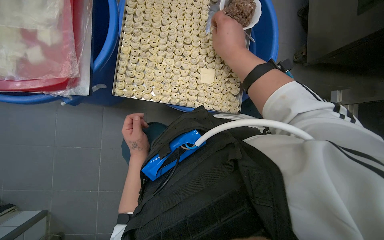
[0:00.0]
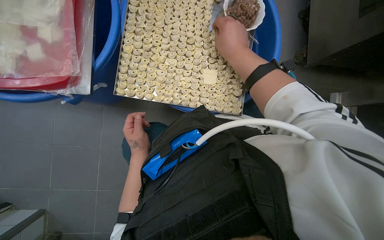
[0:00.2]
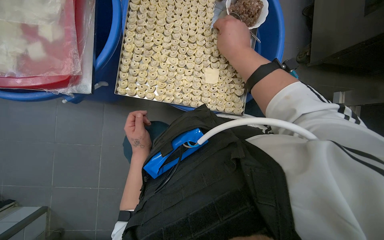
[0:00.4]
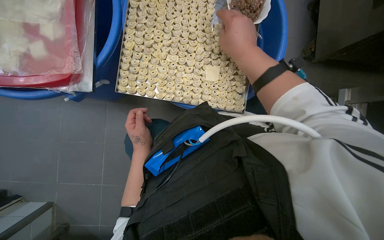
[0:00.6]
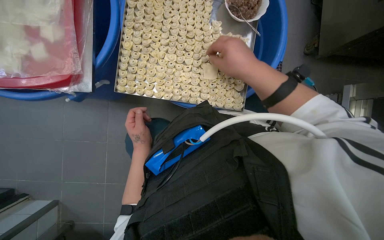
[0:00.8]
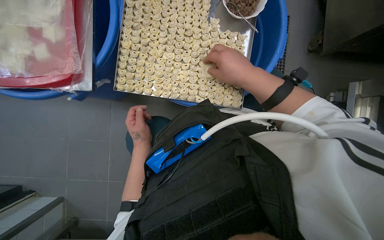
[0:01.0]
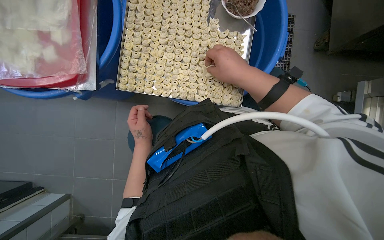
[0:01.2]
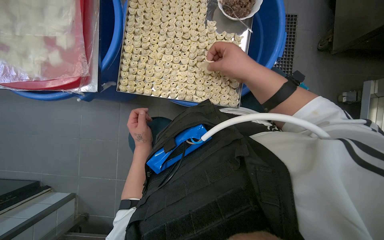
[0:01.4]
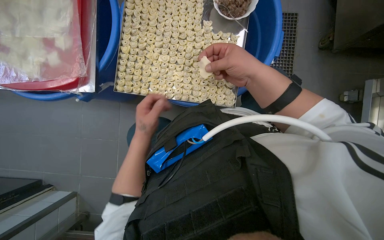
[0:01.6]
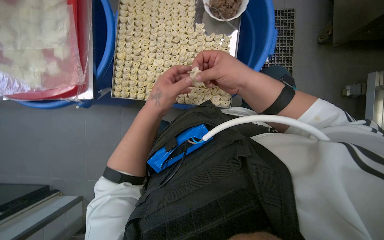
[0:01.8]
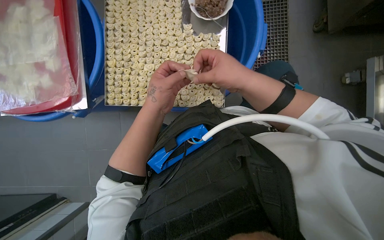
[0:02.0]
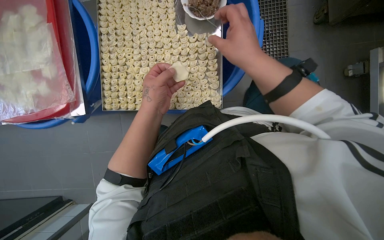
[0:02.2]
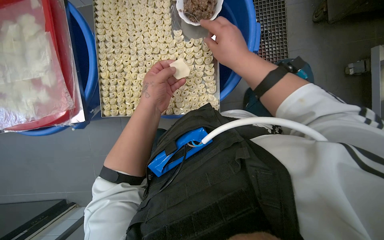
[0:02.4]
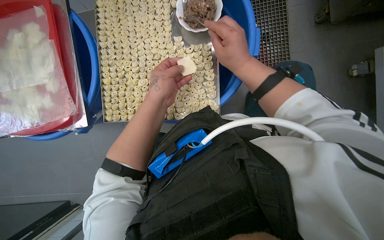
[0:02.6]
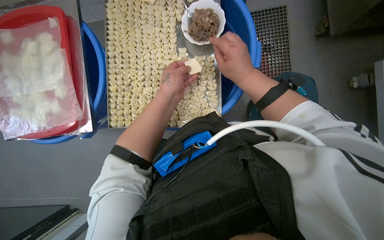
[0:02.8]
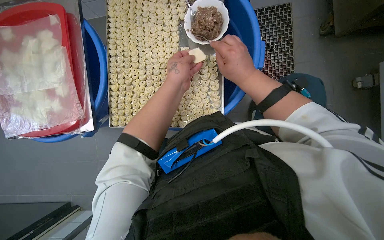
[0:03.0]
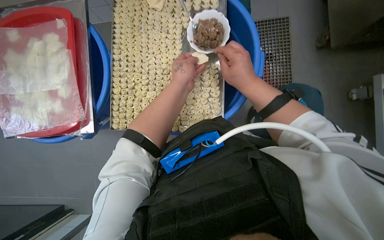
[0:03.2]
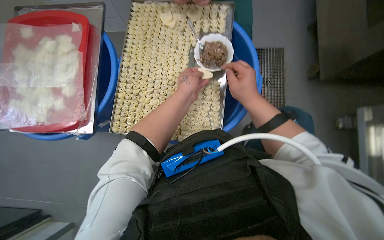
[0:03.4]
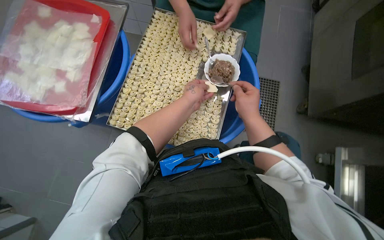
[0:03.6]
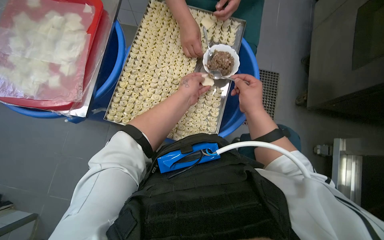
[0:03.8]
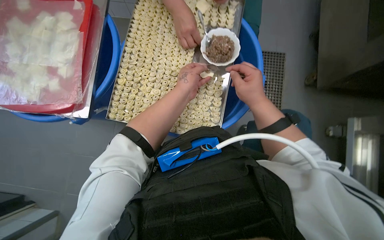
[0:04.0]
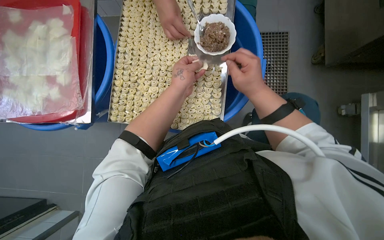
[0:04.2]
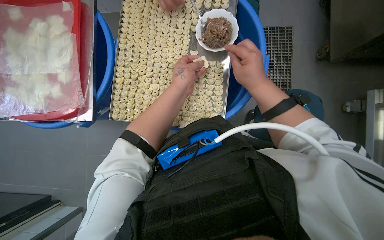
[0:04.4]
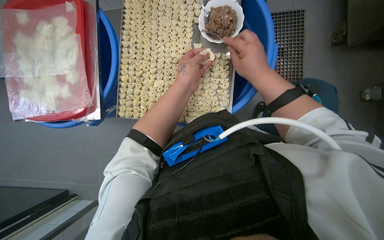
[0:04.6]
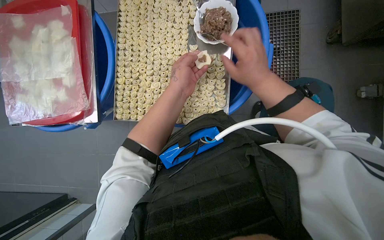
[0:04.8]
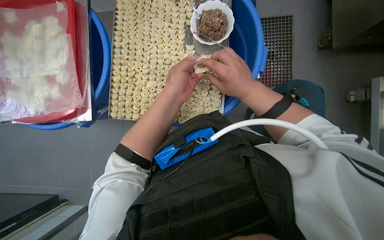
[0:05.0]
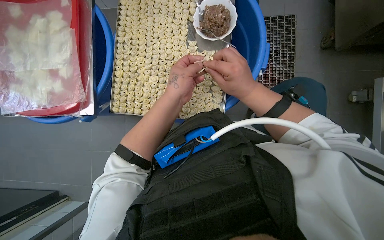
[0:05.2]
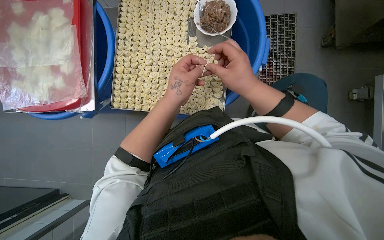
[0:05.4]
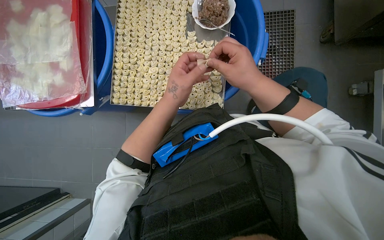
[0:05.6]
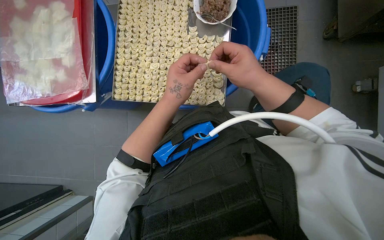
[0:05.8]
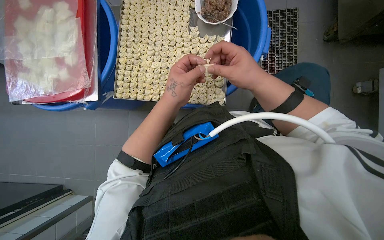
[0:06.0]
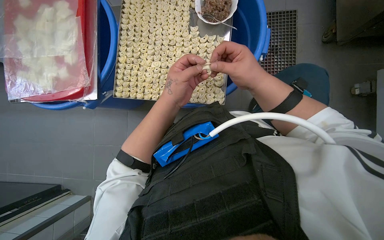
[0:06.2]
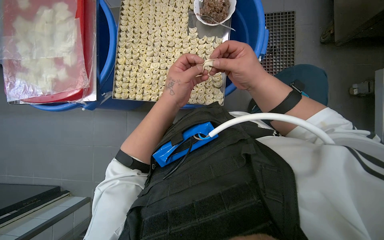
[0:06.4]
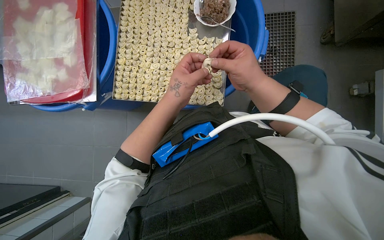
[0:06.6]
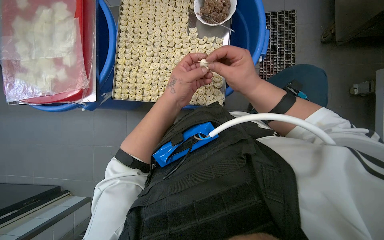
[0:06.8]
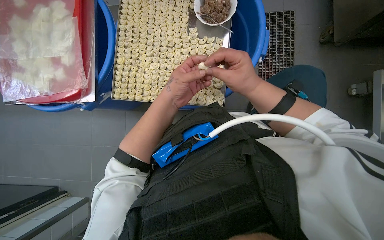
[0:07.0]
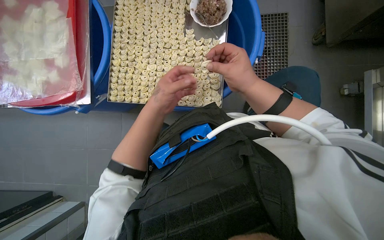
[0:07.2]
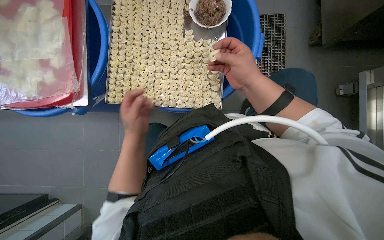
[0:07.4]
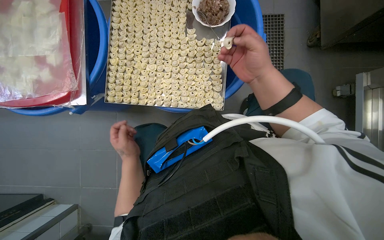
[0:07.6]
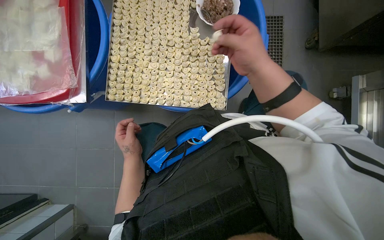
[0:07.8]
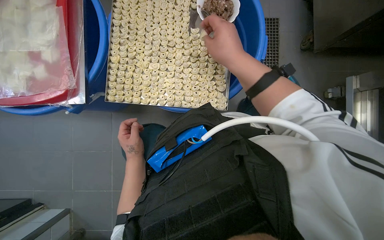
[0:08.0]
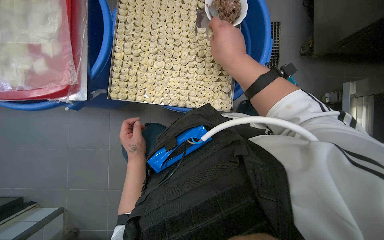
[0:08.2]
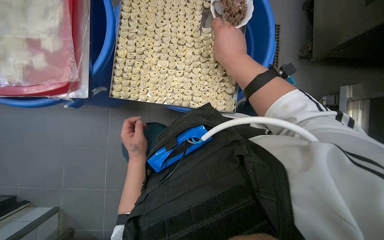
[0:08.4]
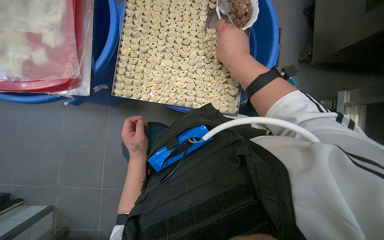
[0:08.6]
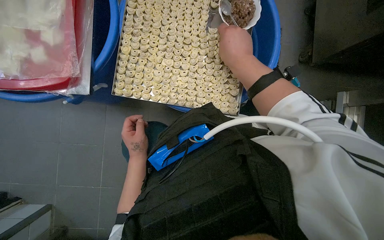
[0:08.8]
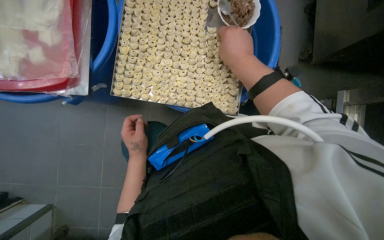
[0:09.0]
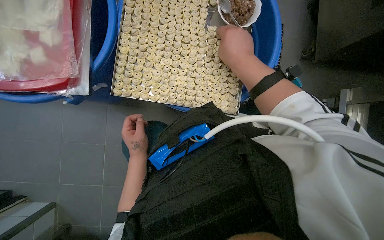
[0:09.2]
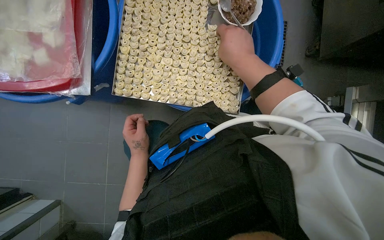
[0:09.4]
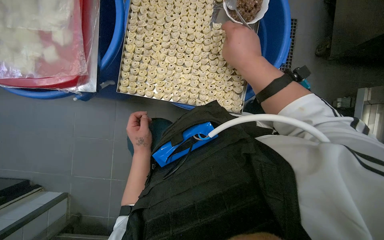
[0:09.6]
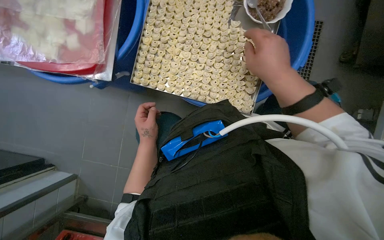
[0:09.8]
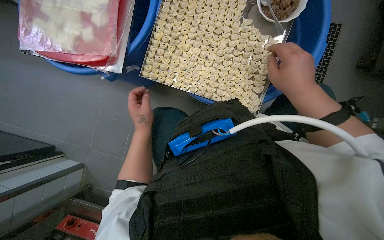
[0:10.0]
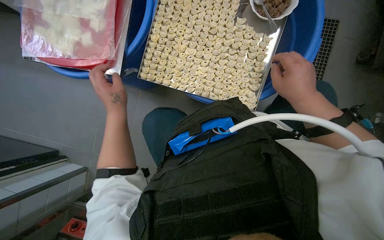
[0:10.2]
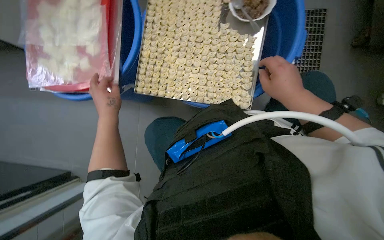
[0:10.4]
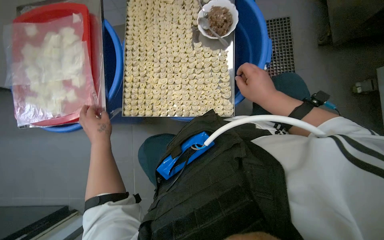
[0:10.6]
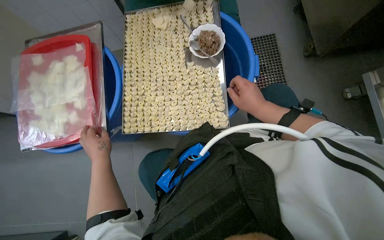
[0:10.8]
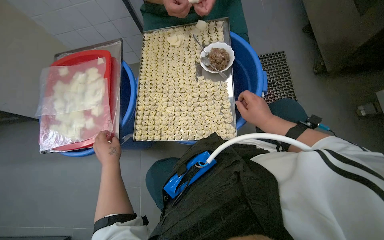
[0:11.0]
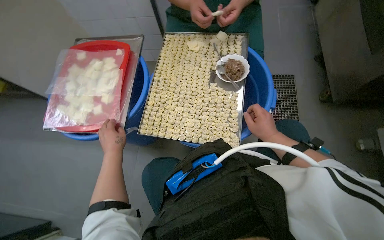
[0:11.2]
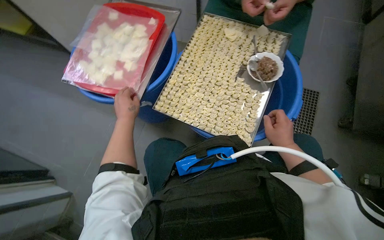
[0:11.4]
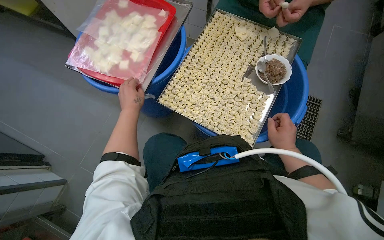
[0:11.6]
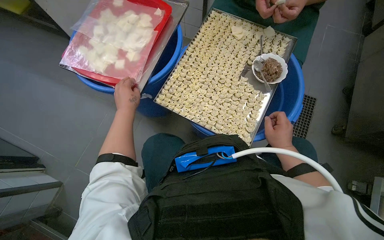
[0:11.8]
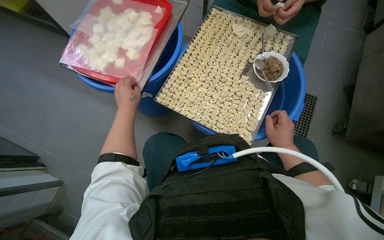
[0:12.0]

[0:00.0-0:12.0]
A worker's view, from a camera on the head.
Job: preparing food.
The whole recording: Making dumplings with meat filling. The worker picks up dough, fills it with meat, folds it, and places the finished dumpling on a tray.
0:01.6 to 0:03.0: The left hand goes roughly 30 cm up the picture, nearer to the camera and to the right.
0:06.0 to 0:07.6: The left hand heads farther from the camera, down the picture and to the left, covering some 25 cm.
0:07.6 to 0:09.0: The right hand shifts approximately 15 cm to the left.
0:09.0 to 0:10.4: The right hand heads to the right and down the picture, covering some 15 cm, while the left hand heads nearer to the camera, up the picture and to the left, covering some 20 cm.
0:10.4 to 0:12.0: The view tilts approximately 10 degrees upward.

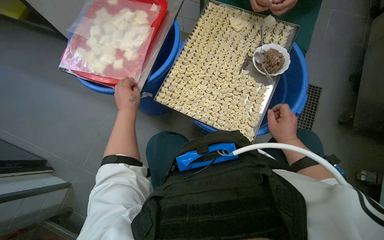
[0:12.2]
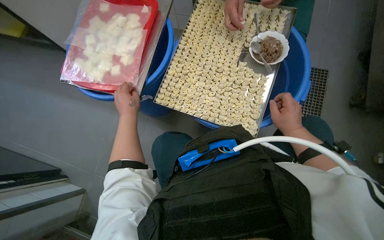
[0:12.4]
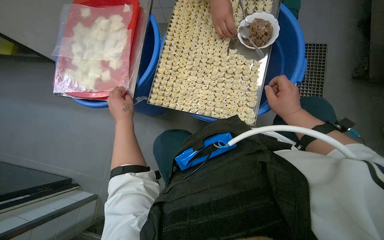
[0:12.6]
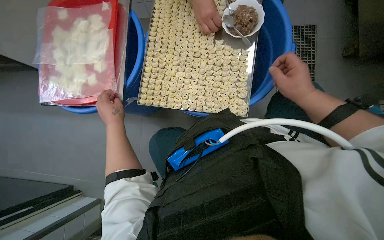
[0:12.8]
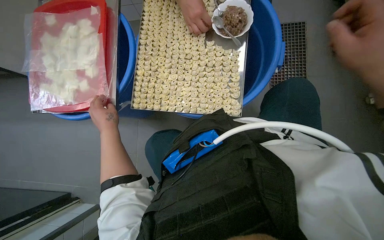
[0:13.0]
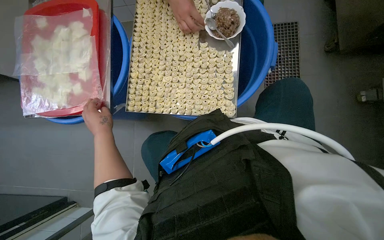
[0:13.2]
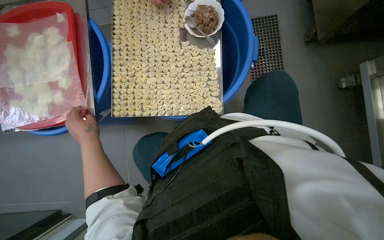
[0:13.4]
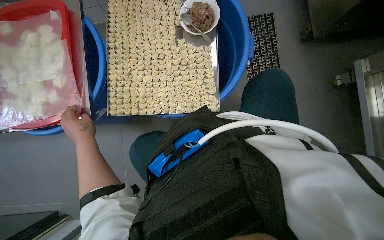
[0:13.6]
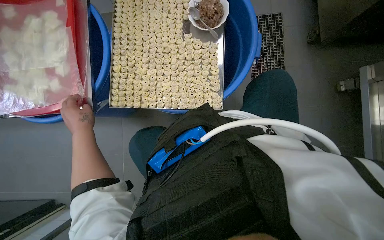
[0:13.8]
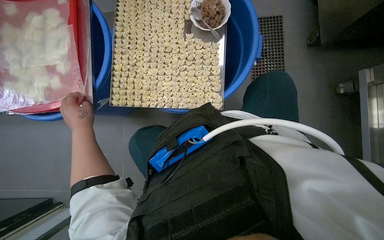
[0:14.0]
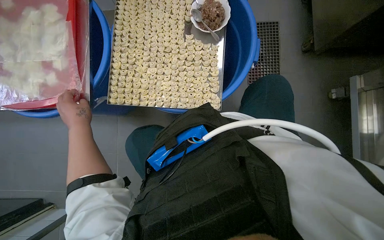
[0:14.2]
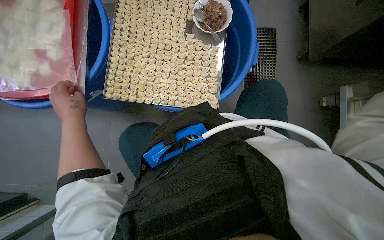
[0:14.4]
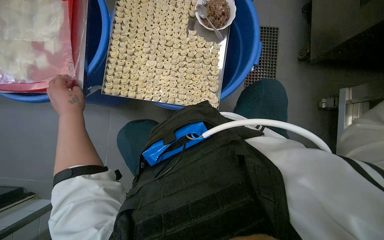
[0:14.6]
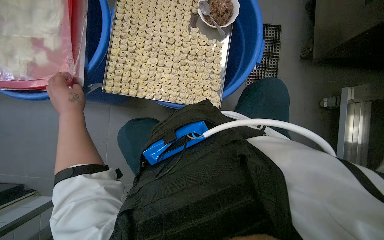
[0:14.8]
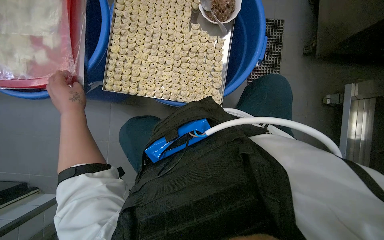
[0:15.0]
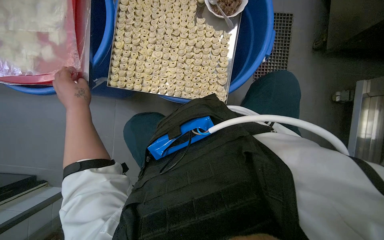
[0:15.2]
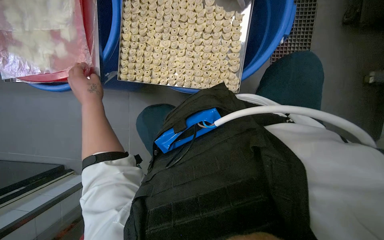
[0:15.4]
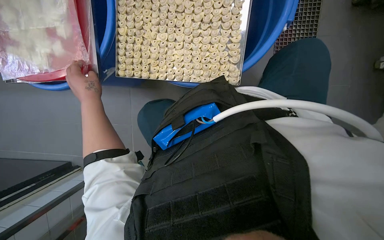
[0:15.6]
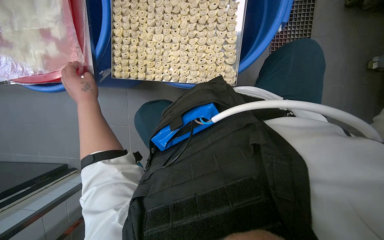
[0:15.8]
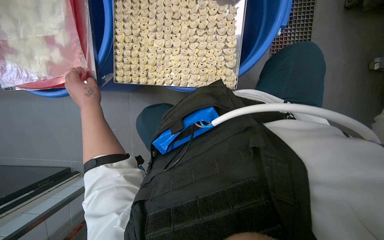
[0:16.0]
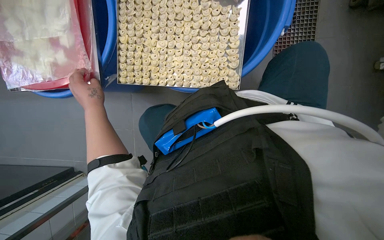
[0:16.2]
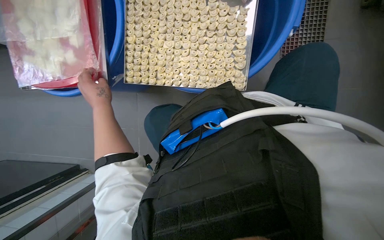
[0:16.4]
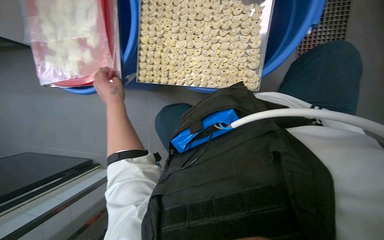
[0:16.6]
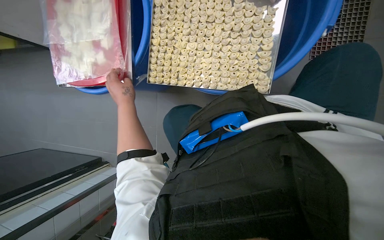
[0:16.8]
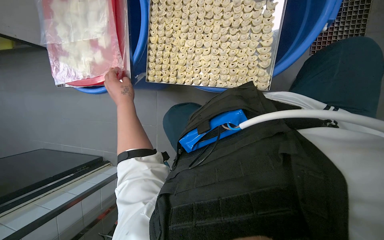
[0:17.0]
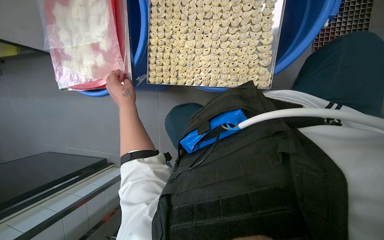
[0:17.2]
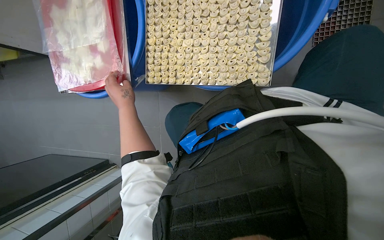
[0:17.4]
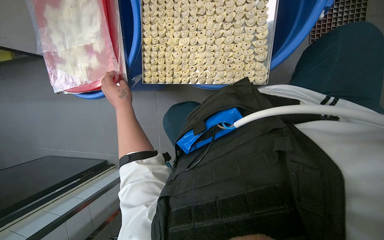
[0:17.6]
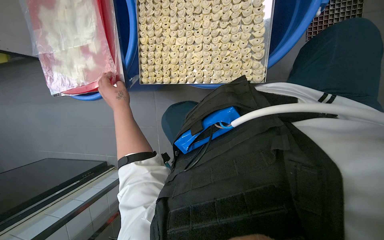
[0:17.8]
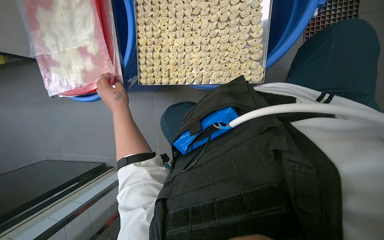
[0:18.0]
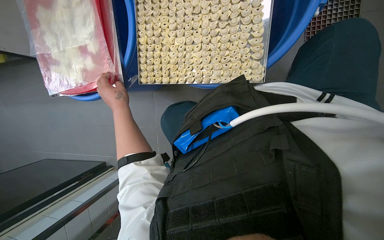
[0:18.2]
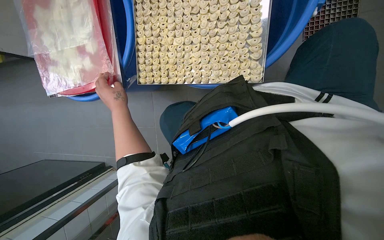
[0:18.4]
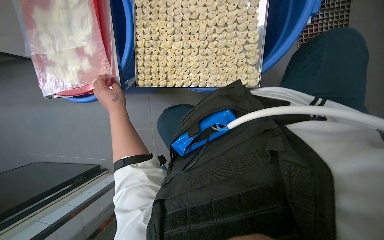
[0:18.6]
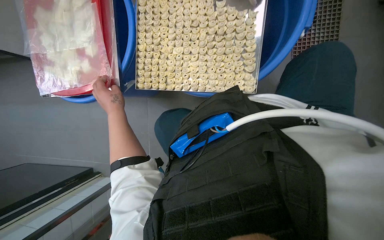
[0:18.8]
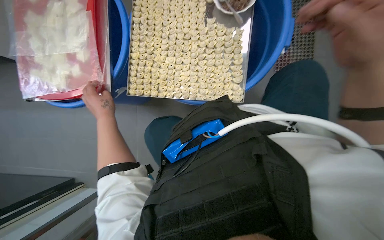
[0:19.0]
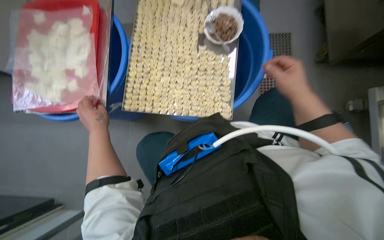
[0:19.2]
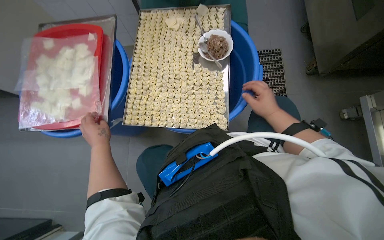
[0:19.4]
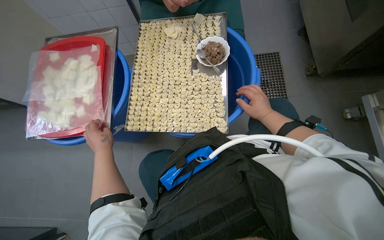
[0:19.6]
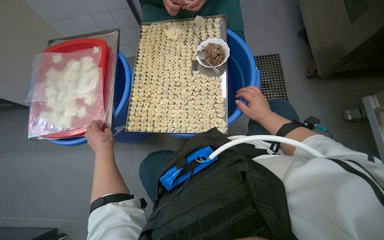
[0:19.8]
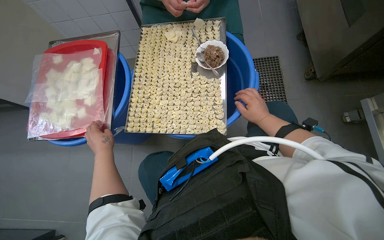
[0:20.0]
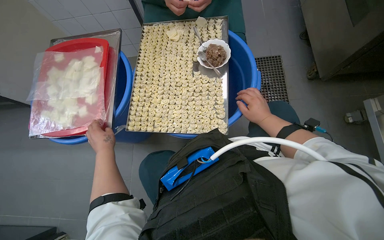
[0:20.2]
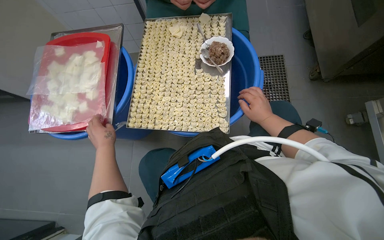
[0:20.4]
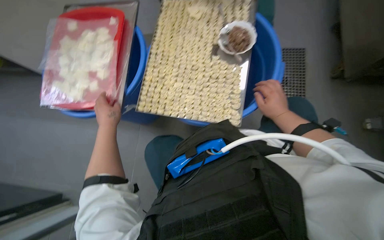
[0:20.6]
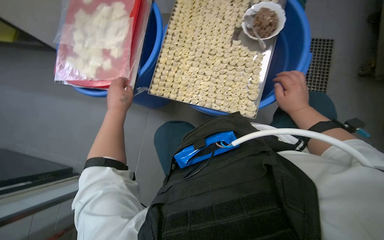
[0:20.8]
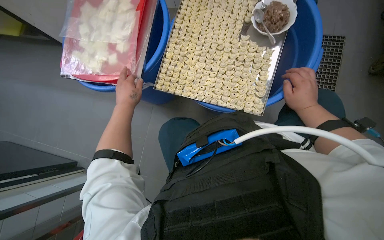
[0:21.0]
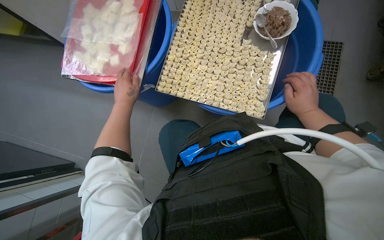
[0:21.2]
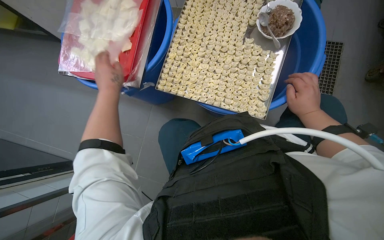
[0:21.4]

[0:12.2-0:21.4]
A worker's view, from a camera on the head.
Job: preparing food.
The whole recording: Making dumplings with meat filling. The worker picks up dough, fills it with meat, folds it, and places the finished dumpling on a tray.
0:15.2 to 0:16.8: The view pans to the left by about 15 degrees.
0:18.4 to 0:19.8: The camera pitches upward, by some 20 degrees.
